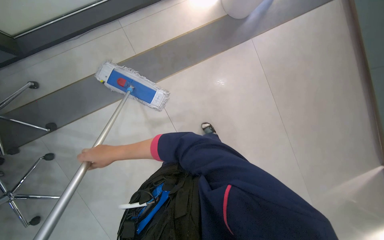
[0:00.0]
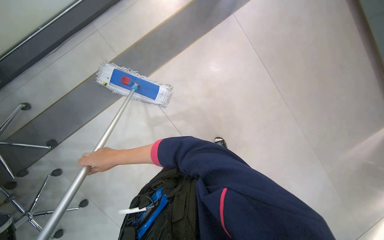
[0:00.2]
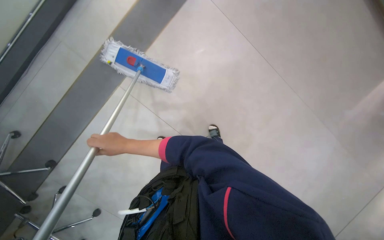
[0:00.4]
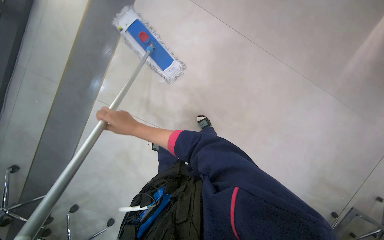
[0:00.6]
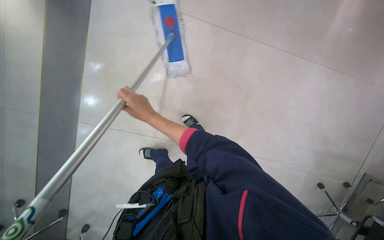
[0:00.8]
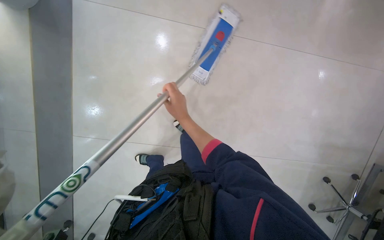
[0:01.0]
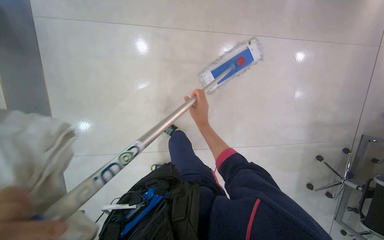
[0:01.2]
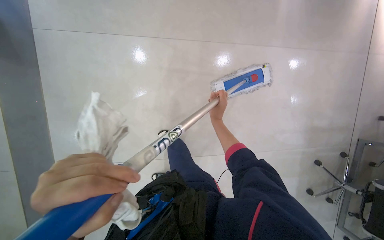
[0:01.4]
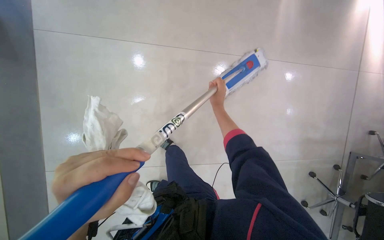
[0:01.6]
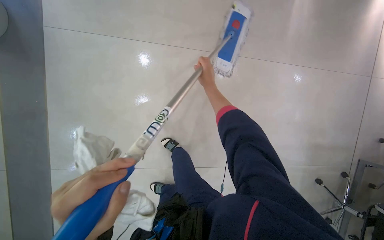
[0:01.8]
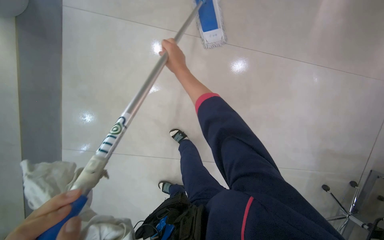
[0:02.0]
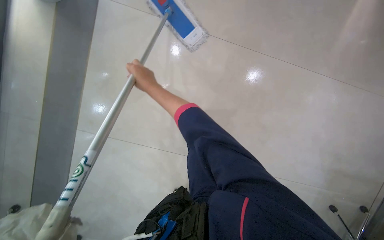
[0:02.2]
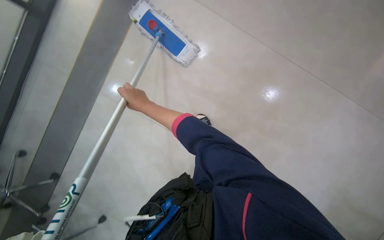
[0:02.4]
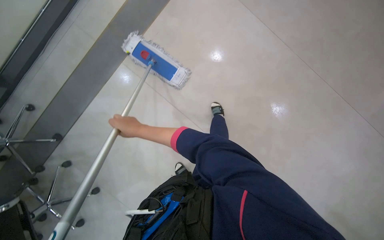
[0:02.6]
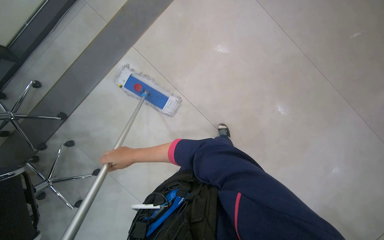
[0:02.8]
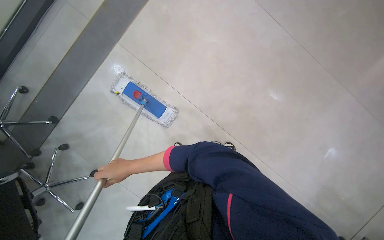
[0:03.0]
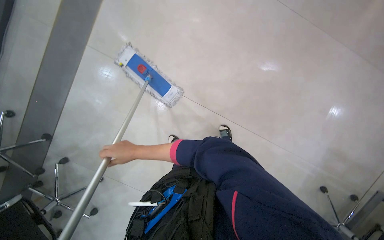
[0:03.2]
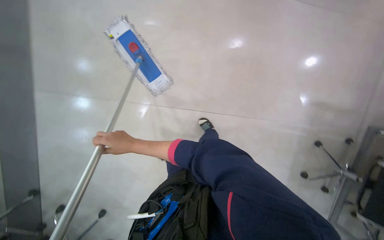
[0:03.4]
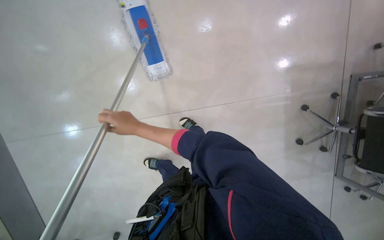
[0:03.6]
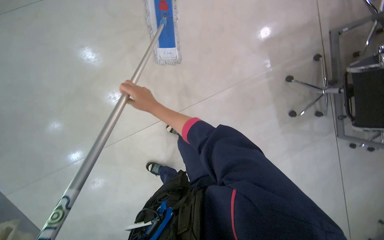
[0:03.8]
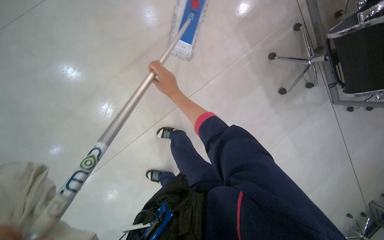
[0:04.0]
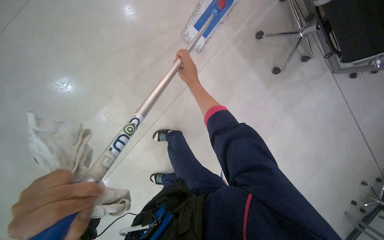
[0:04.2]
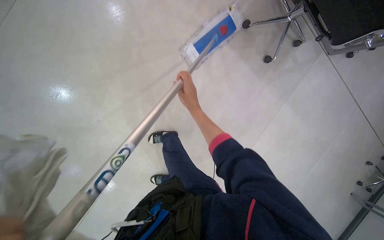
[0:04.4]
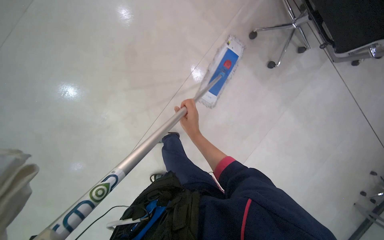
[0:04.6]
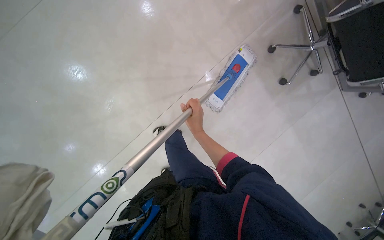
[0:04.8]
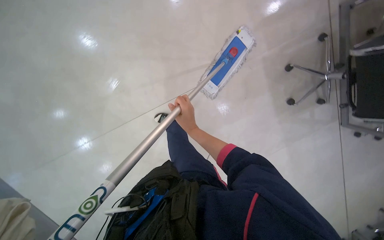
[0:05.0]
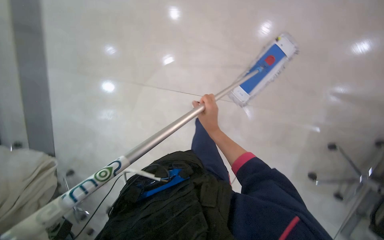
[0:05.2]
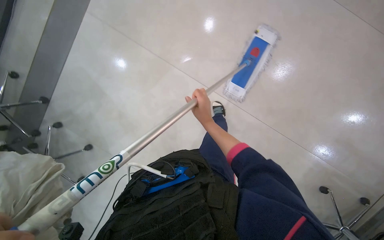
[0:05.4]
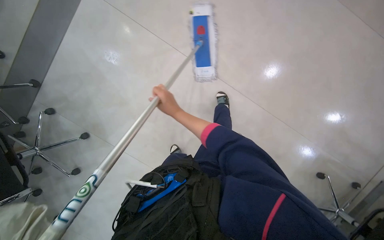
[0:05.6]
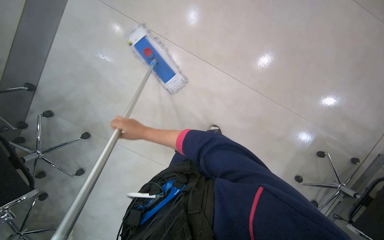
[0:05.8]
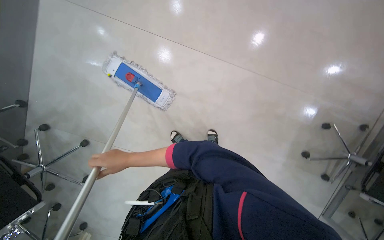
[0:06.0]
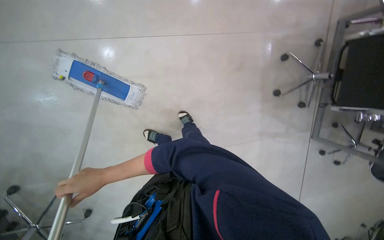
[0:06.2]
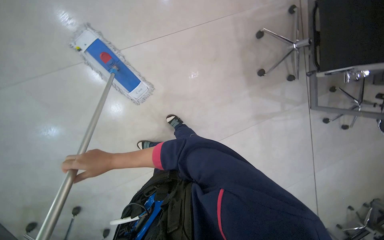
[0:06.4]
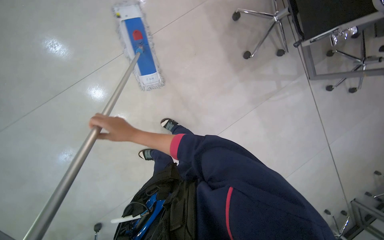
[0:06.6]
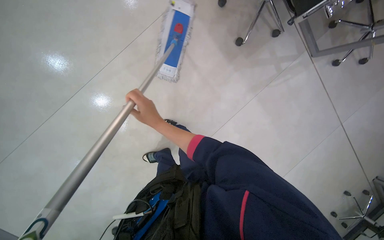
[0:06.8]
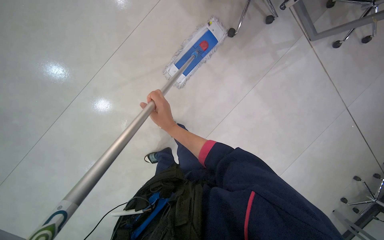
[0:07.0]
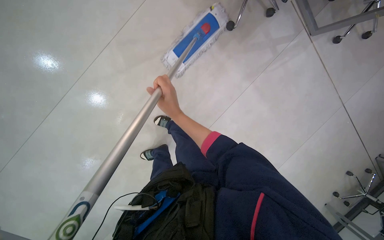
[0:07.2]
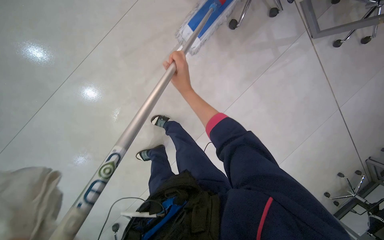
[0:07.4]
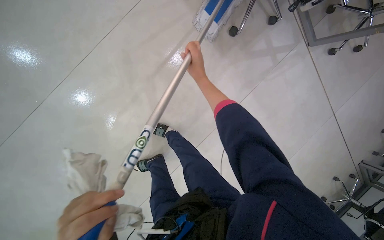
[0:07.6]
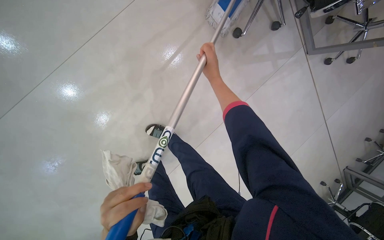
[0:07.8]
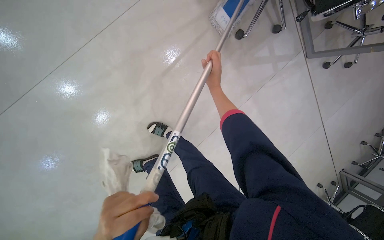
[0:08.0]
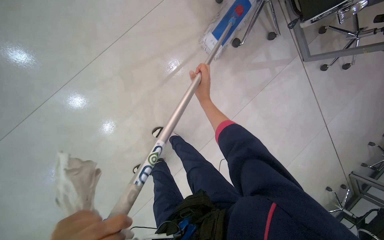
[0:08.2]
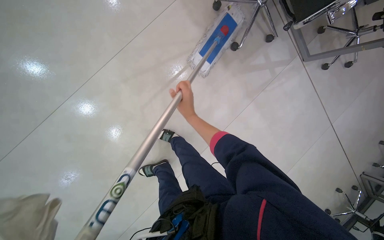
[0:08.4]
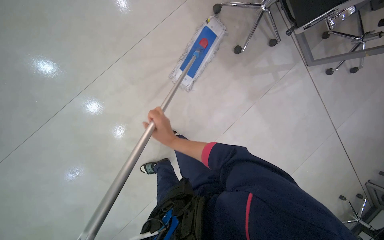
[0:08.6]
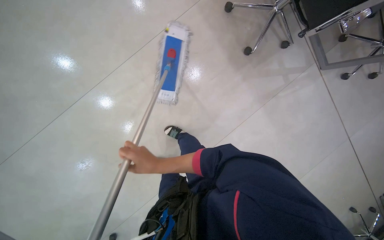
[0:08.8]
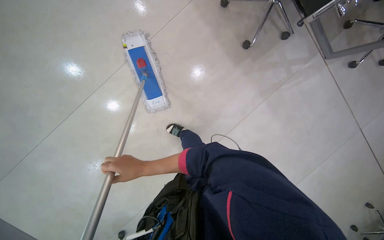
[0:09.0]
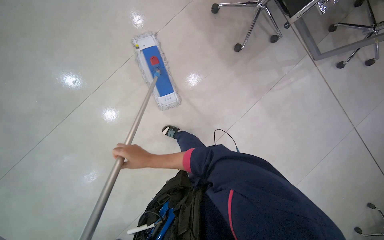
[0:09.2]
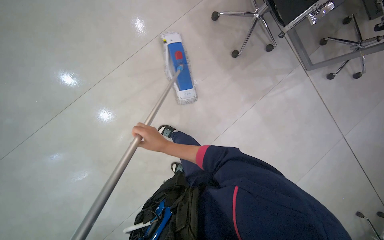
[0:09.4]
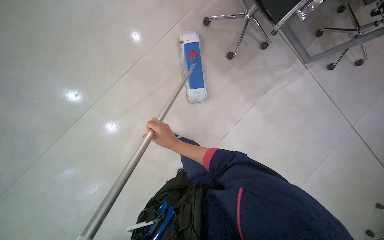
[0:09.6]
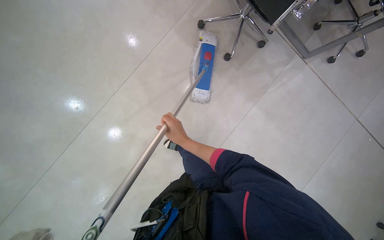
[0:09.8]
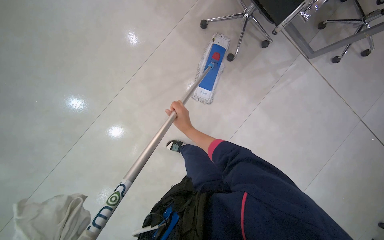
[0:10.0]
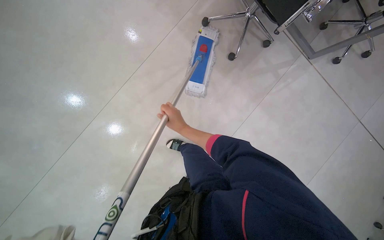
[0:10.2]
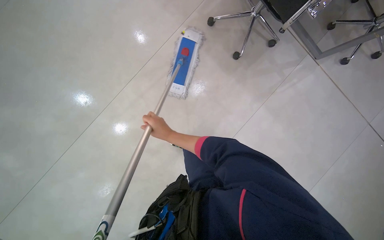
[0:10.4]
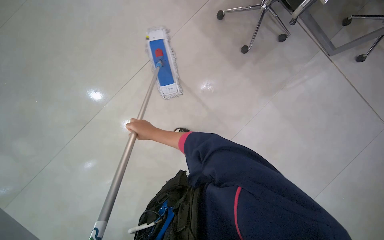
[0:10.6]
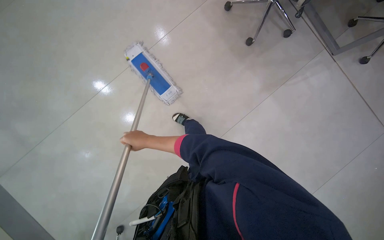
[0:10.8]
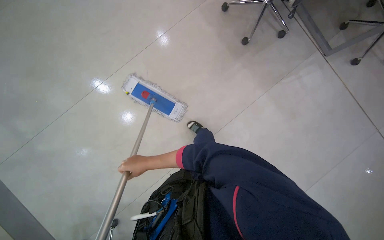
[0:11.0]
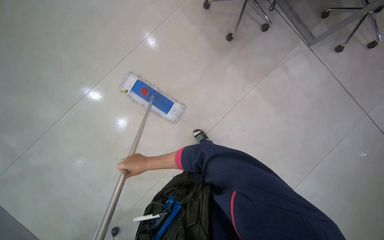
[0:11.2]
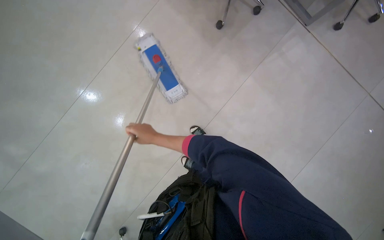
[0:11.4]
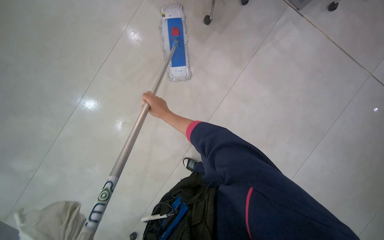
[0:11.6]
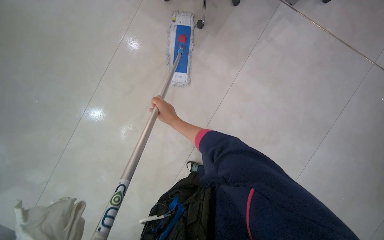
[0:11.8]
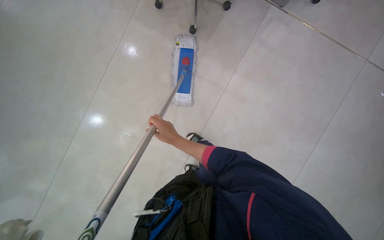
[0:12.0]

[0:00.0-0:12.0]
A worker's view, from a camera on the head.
Job: mopping floor.
The whole recording: Mopping office floor. The worker mops the office floor, moving obstacles as needed.
0:01.6 to 0:03.0: The right hand heads to the left and down the picture, covering roughly 40 cm.
0:03.0 to 0:04.4: The camera pitches downward, by roughly 15 degrees. The right hand shifts roughly 40 cm to the right.
0:04.4 to 0:06.0: The right hand travels to the left by approximately 35 cm.
0:06.0 to 0:07.6: The wearer moves some 90 cm. The camera is aimed roughly 15 degrees further to the right.
0:07.6 to 0:09.0: The right hand heads down the picture and to the left, covering approximately 40 cm.
0:09.0 to 0:10.4: The right hand travels up the picture and to the right by approximately 15 cm.
0:10.4 to 0:12.0: The right hand moves some 15 cm down the picture and comes back.

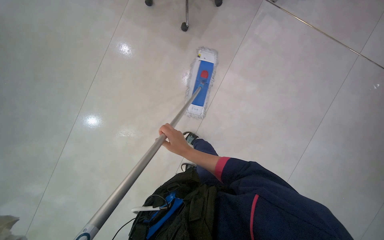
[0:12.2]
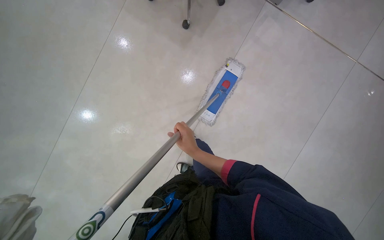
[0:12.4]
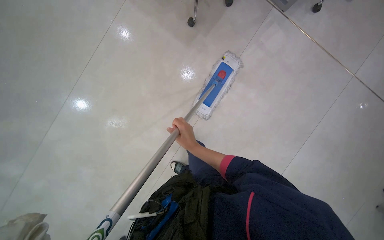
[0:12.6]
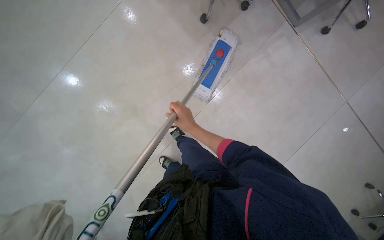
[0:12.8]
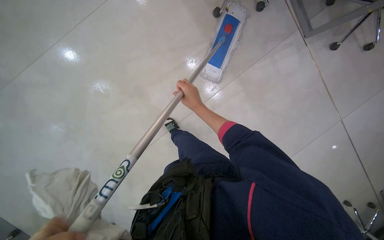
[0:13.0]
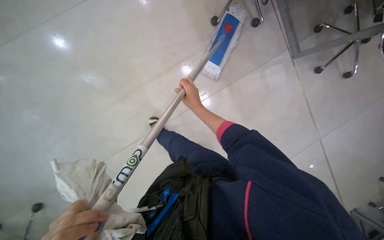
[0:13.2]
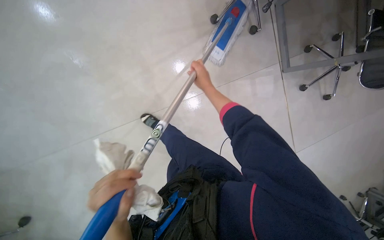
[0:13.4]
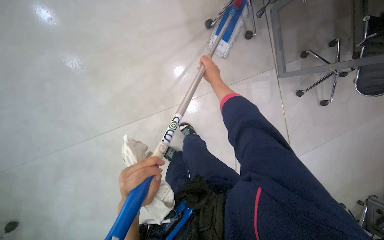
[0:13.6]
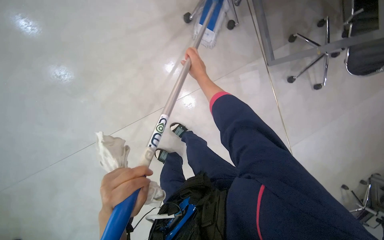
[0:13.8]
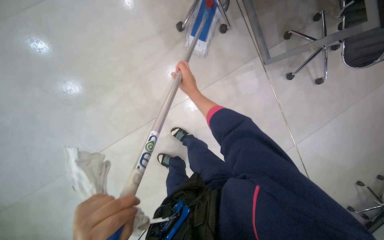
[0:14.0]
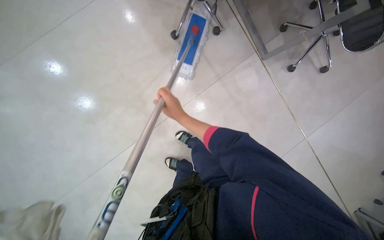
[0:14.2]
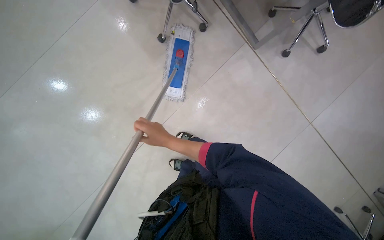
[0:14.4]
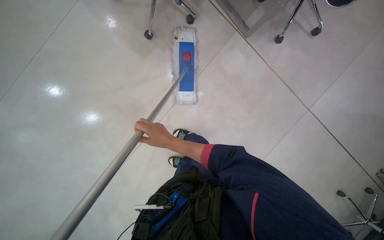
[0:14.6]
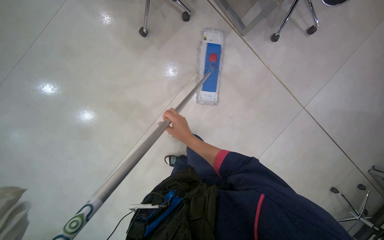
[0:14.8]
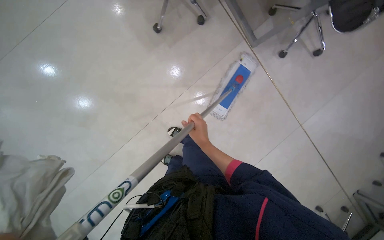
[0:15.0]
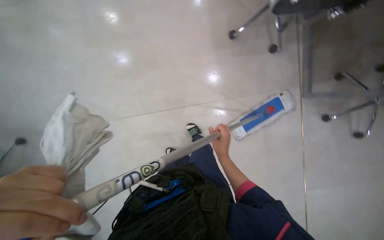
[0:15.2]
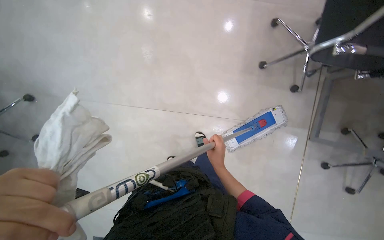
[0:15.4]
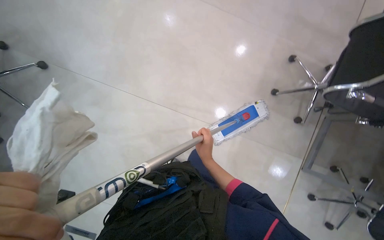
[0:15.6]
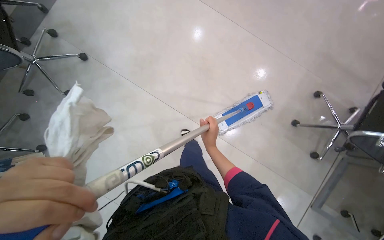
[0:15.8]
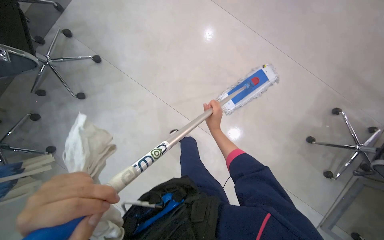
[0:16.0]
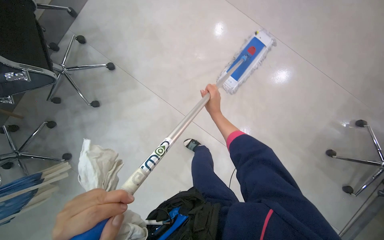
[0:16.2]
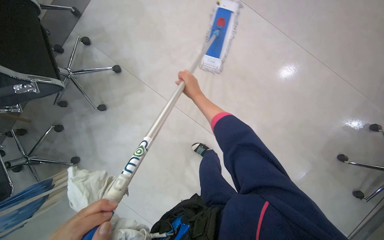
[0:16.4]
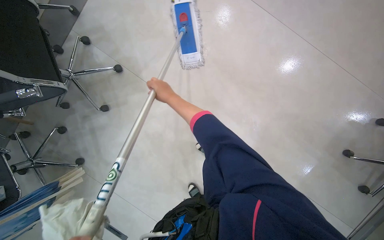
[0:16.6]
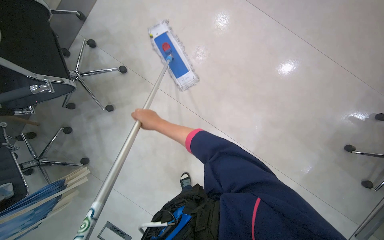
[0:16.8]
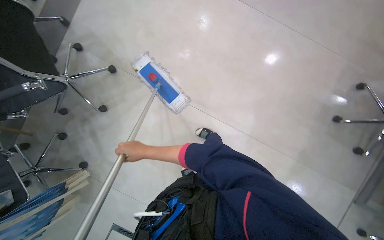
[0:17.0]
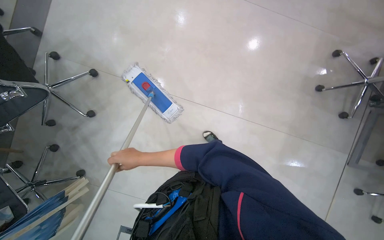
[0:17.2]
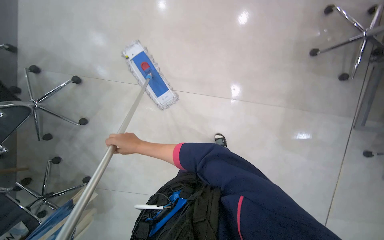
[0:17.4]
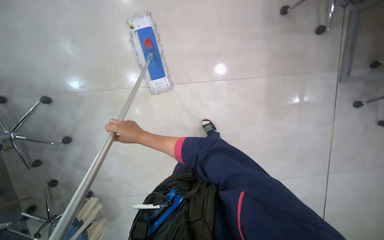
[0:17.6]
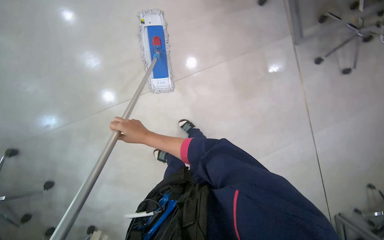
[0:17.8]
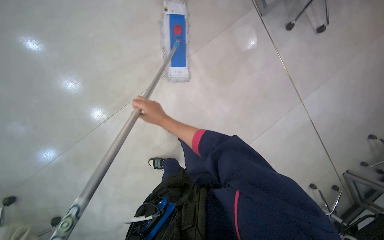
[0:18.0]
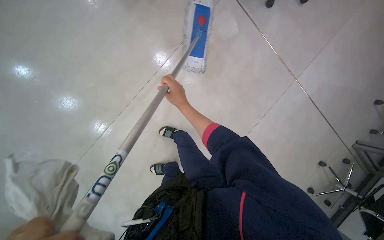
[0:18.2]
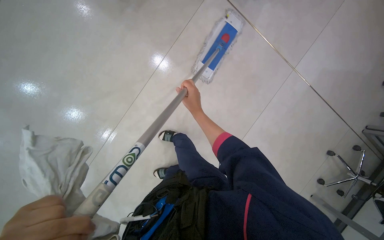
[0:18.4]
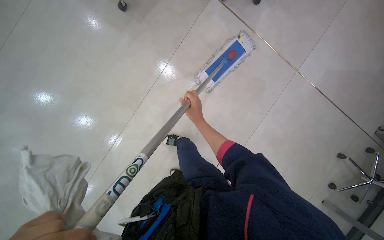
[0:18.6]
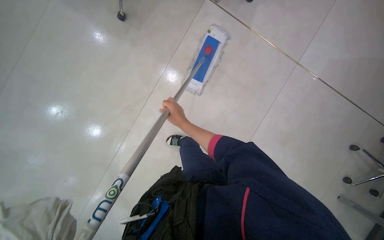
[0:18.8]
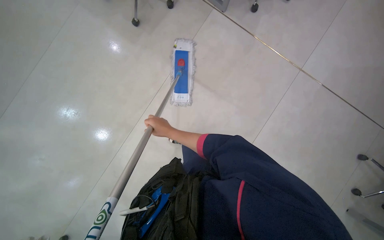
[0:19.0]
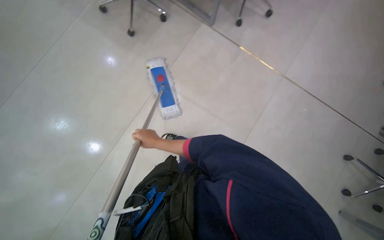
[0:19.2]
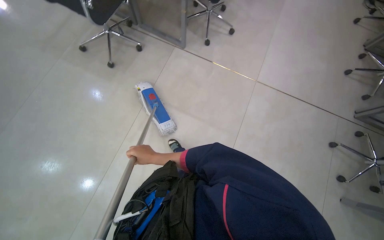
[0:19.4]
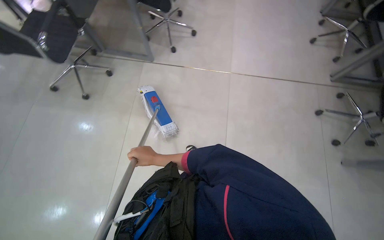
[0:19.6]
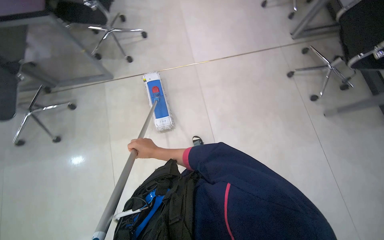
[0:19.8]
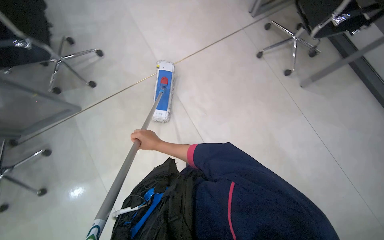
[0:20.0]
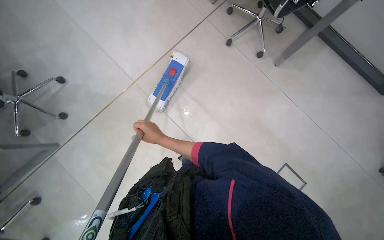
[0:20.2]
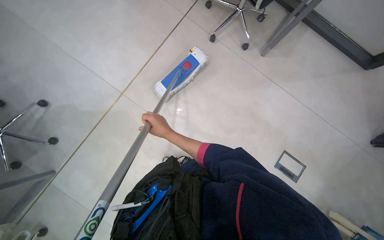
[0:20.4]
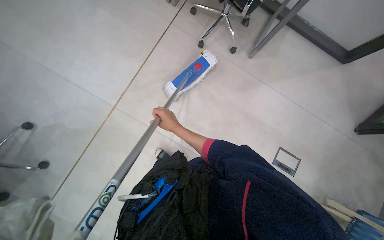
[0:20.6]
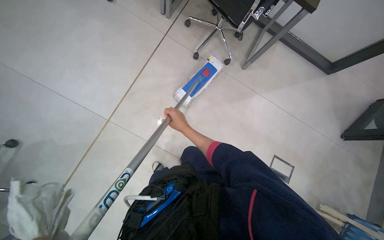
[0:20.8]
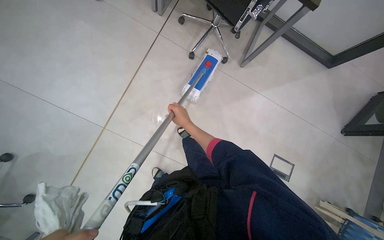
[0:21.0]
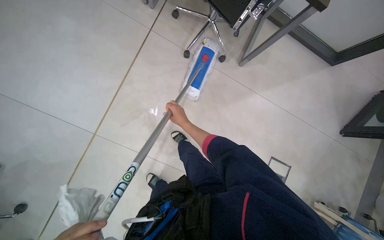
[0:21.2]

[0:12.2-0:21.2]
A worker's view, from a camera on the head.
Job: mopping floor.
The whole recording: Mopping office floor. The worker mops the office floor, moving obstacles as needed.
0:12.2 to 0:13.8: The camera sweeps to the right, by roughly 20 degrees. Everything in view rotates some 35 degrees clockwise.
0:13.8 to 0:15.2: The head rotates about 20 degrees to the left.
0:15.2 to 0:16.6: The scene rotates clockwise by about 30 degrees.
0:16.6 to 0:18.2: The view tips downward by roughly 15 degrees. Everything in view rotates approximately 50 degrees counterclockwise.
0:19.8 to 0:21.2: The wearer moves approximately 70 cm. The wearer looks roughly 50 degrees further to the right.
